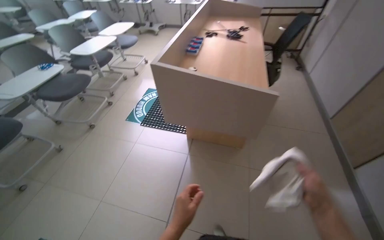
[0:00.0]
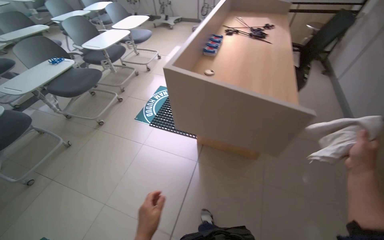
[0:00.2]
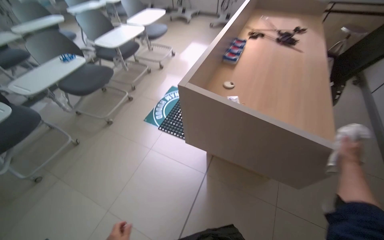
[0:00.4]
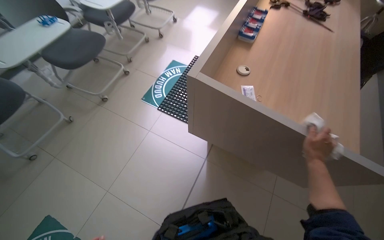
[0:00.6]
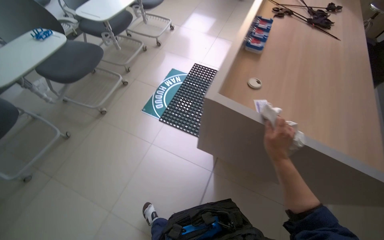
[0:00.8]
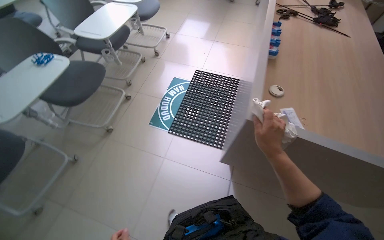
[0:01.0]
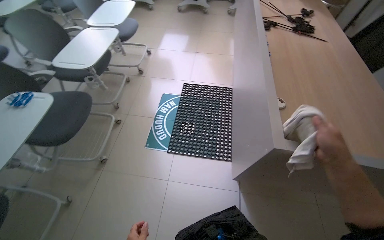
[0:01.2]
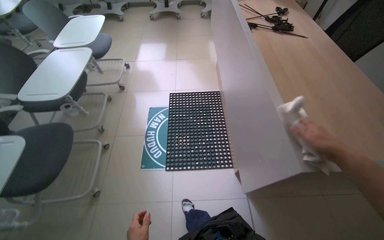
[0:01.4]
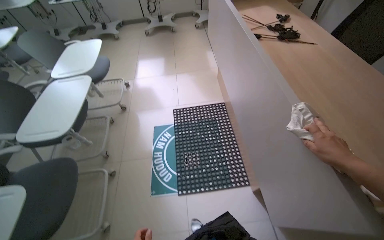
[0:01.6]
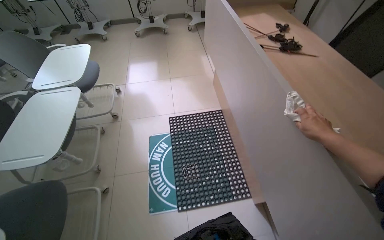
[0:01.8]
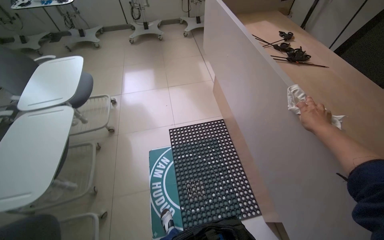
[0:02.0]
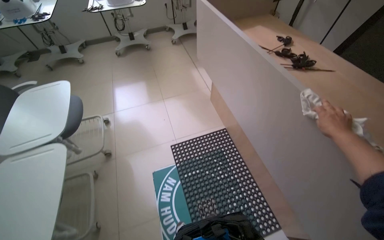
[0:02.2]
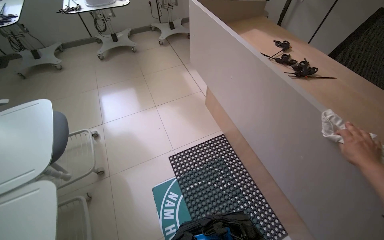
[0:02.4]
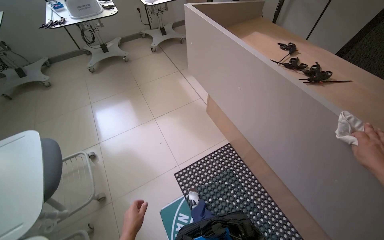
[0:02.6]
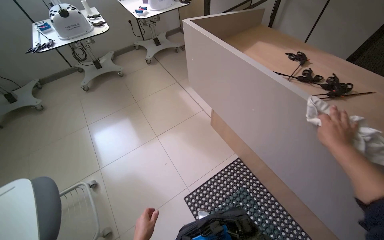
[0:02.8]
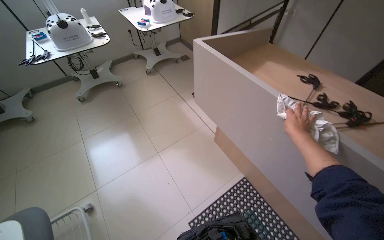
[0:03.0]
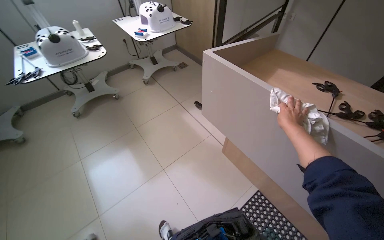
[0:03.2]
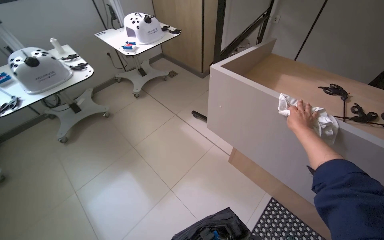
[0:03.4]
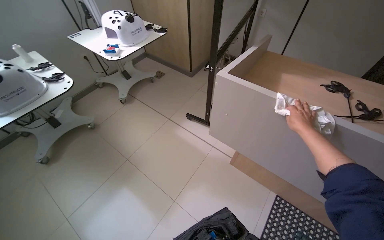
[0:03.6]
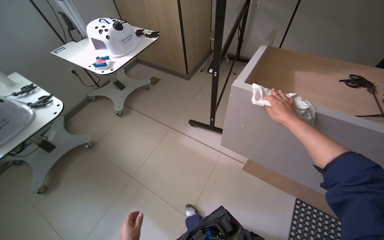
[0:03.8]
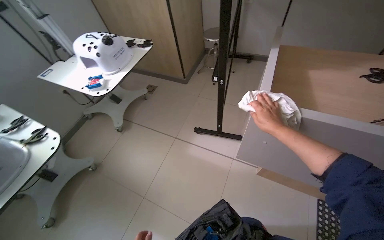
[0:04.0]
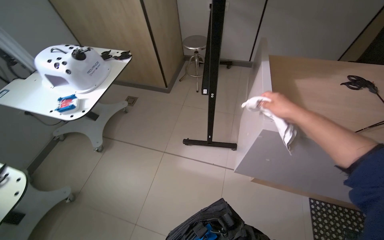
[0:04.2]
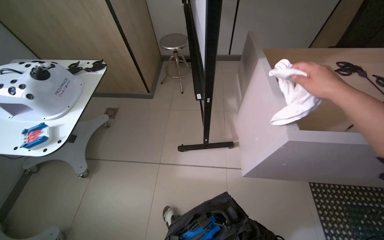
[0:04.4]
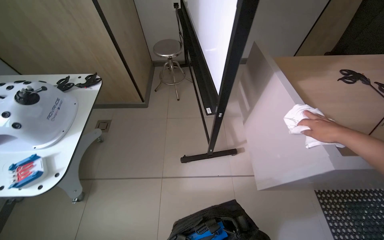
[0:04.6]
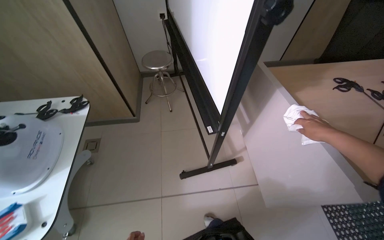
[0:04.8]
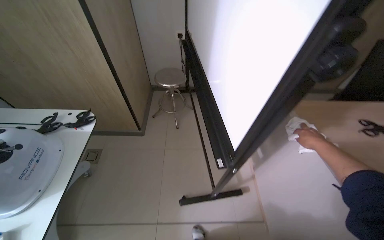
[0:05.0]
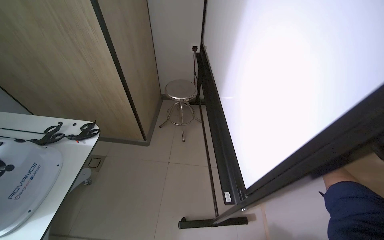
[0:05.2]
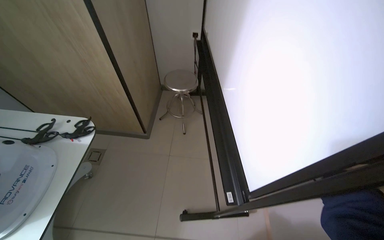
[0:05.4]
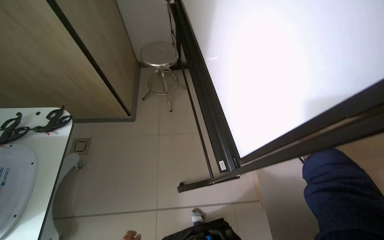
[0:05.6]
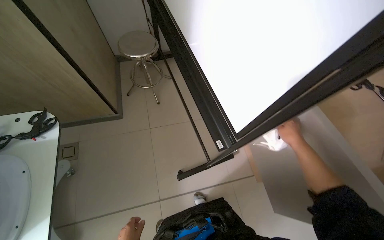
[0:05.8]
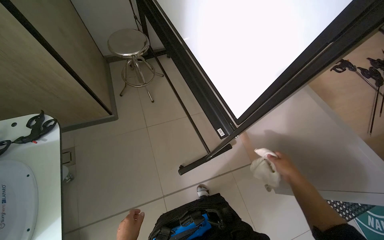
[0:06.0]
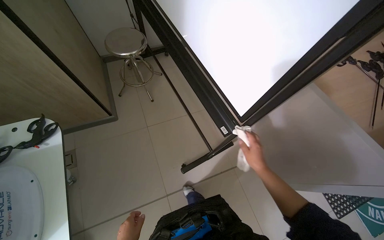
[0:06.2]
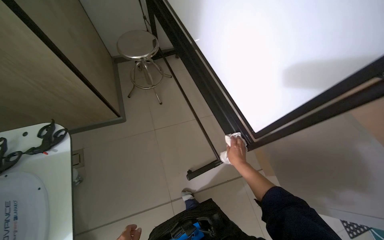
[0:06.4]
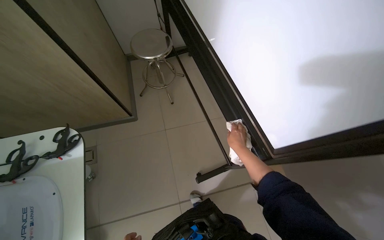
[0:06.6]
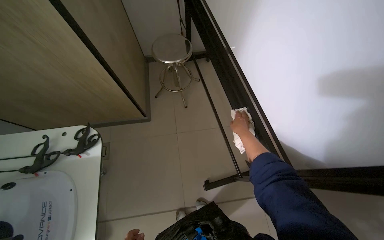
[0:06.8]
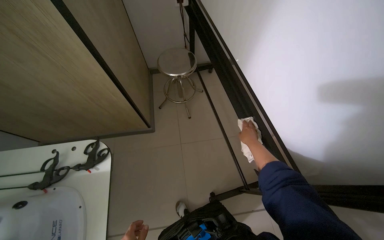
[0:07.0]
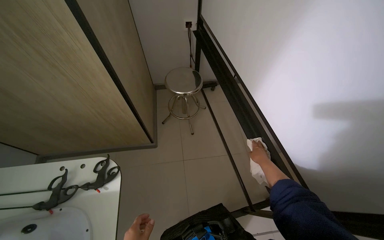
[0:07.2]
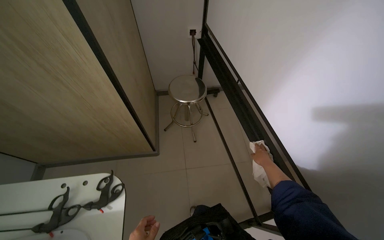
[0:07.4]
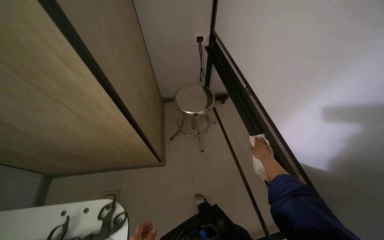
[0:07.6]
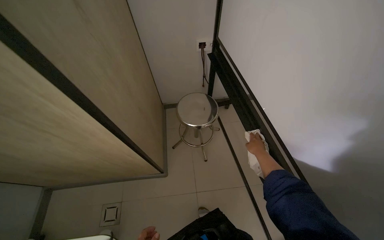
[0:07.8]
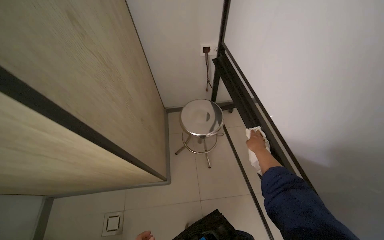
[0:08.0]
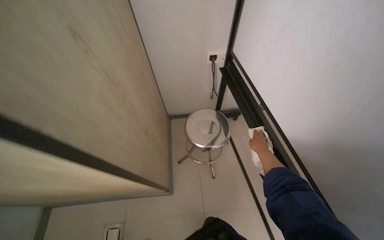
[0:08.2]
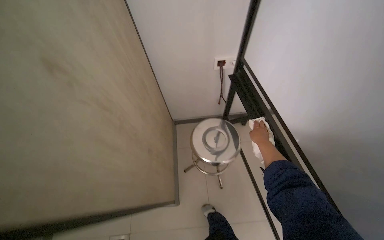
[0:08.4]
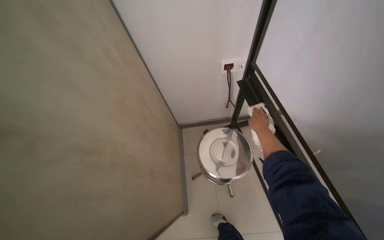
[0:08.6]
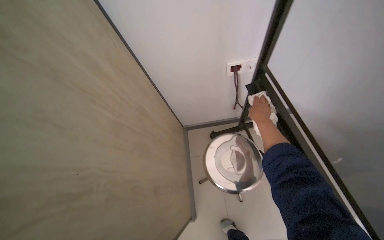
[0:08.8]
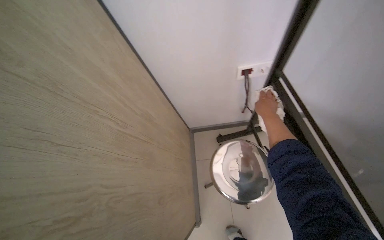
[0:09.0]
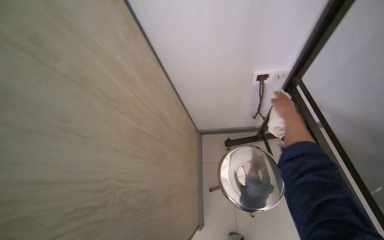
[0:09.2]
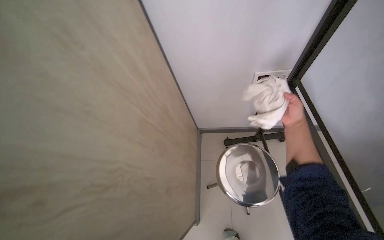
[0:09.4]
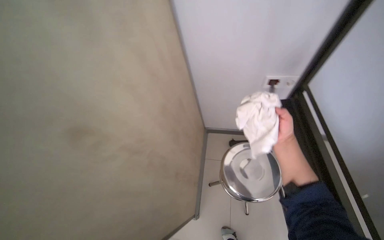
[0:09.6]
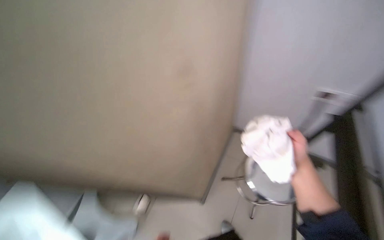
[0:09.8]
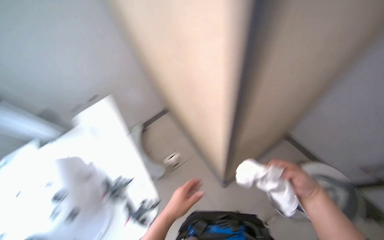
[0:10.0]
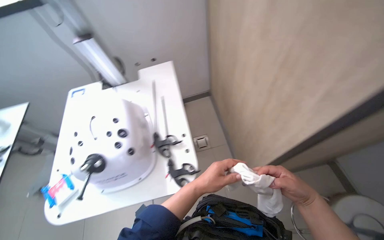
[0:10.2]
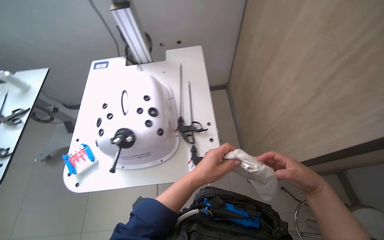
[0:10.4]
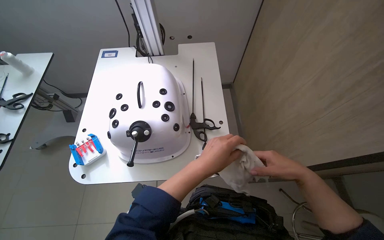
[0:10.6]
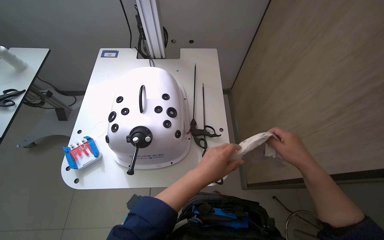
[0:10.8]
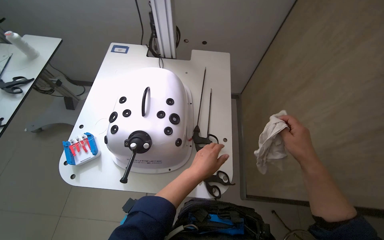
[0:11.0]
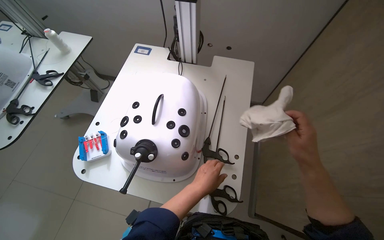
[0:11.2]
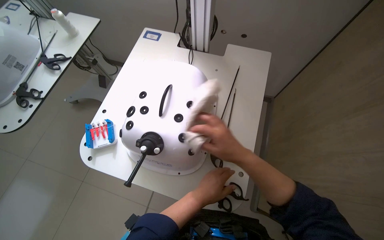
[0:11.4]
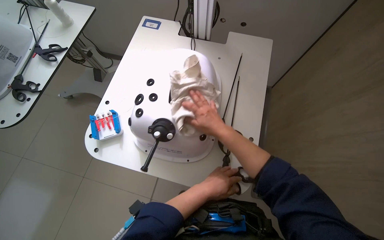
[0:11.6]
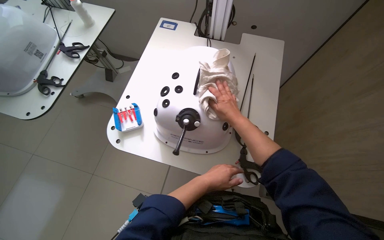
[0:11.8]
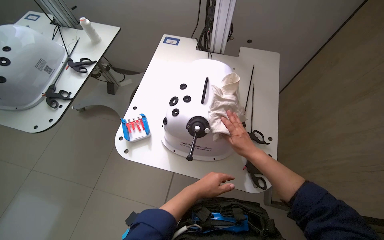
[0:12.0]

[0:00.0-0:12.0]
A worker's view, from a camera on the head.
Job: wiping surfaces.
The whole recording: Wiping various surfaces in the room. The worker wipes the side of the wooden desk, the projector screen stand, and two simulator devices.
0:00.0 to 0:01.6: The wearer moves about 1 m.
0:01.6 to 0:03.0: The camera travels about 1 m. The head turns to the right by approximately 30 degrees.
0:03.0 to 0:04.4: The camera is carried approximately 1 m. The head rotates about 50 degrees to the right.
0:04.4 to 0:06.0: The camera travels some 50 cm. The wearer's head swings approximately 25 degrees to the right.
0:06.0 to 0:07.6: The right hand goes approximately 30 cm farther from the camera.
0:07.6 to 0:09.0: The wearer moves roughly 60 cm.
0:09.0 to 0:10.4: The camera travels some 50 cm. The head rotates roughly 75 degrees to the left.
0:10.4 to 0:12.0: The right hand moves to the left, up the picture and farther from the camera, approximately 35 cm.

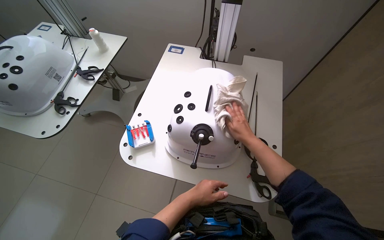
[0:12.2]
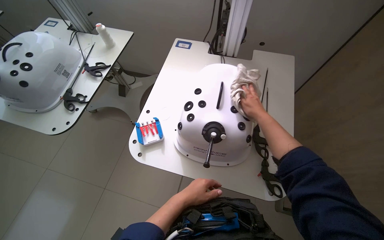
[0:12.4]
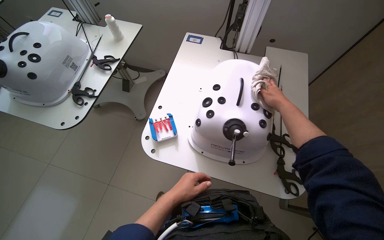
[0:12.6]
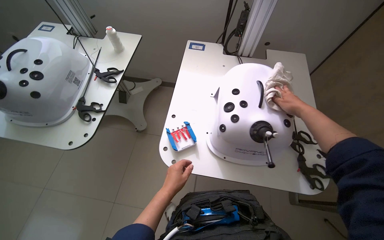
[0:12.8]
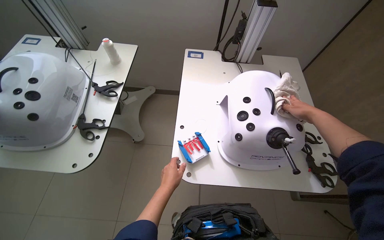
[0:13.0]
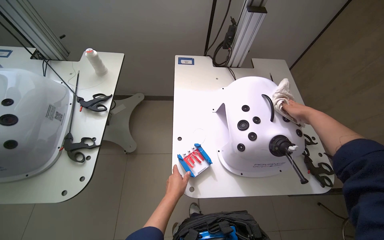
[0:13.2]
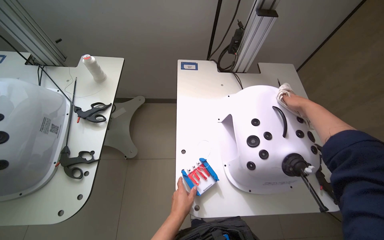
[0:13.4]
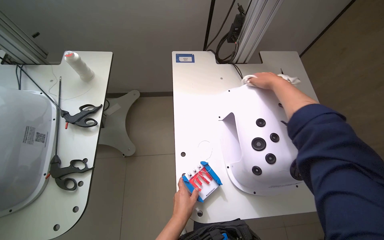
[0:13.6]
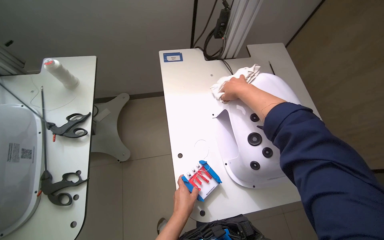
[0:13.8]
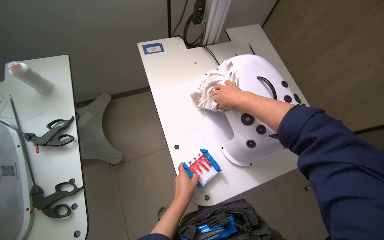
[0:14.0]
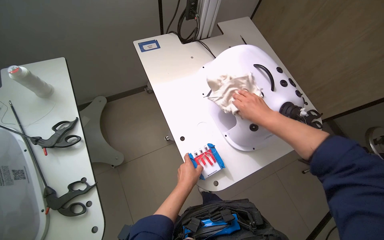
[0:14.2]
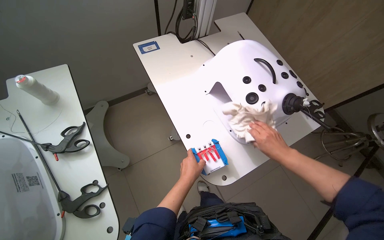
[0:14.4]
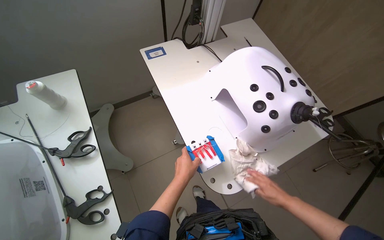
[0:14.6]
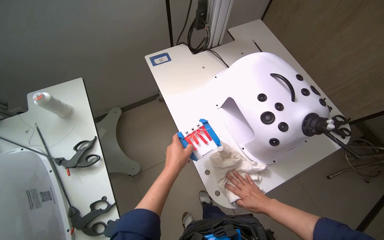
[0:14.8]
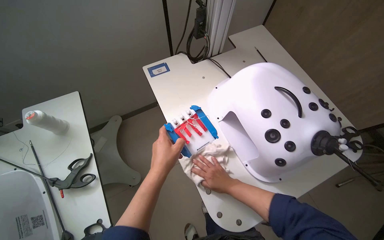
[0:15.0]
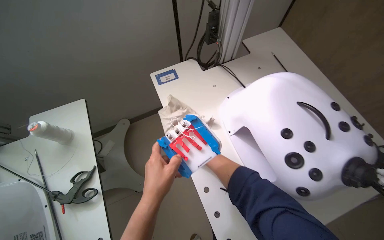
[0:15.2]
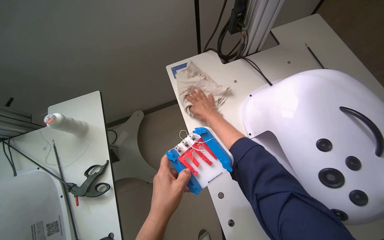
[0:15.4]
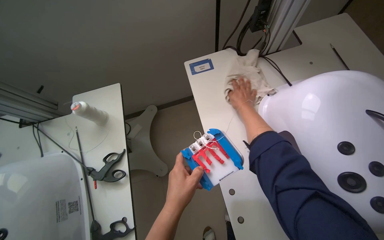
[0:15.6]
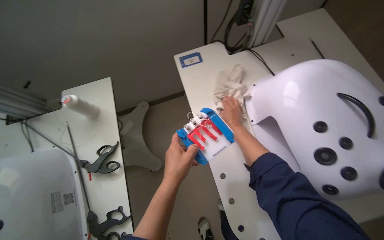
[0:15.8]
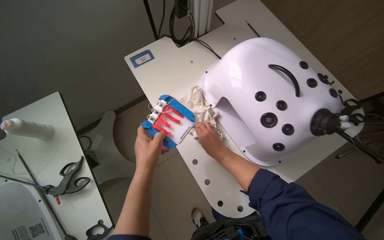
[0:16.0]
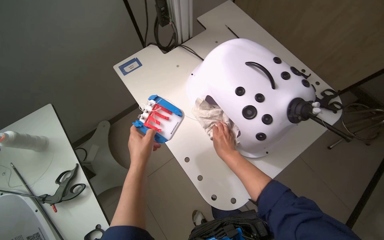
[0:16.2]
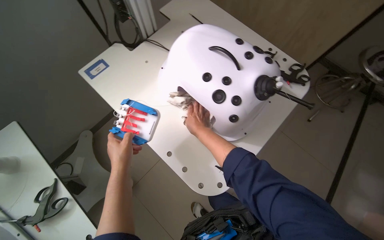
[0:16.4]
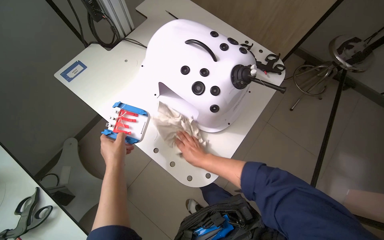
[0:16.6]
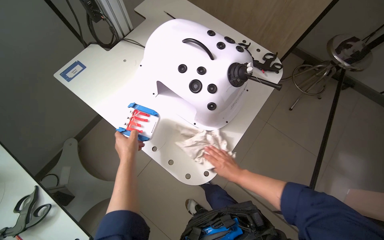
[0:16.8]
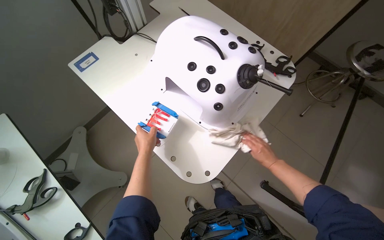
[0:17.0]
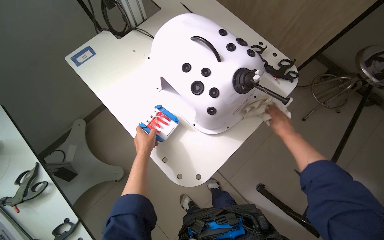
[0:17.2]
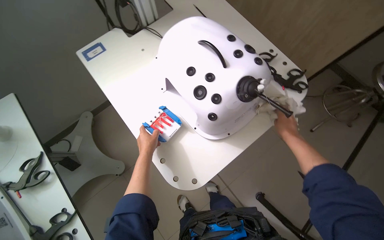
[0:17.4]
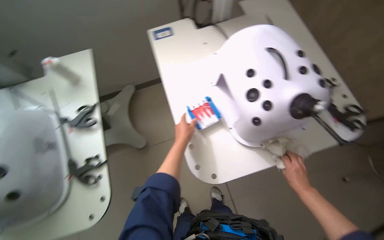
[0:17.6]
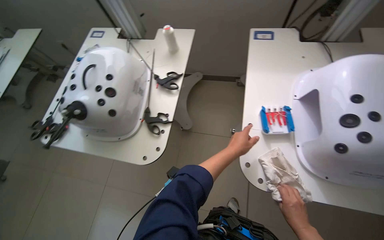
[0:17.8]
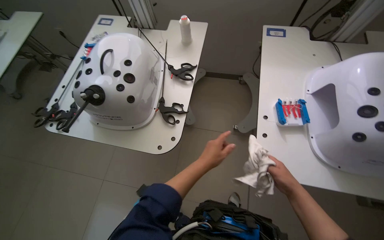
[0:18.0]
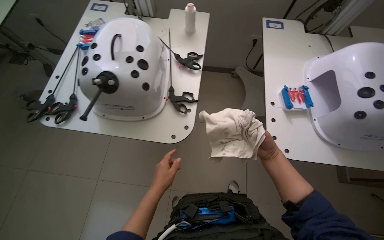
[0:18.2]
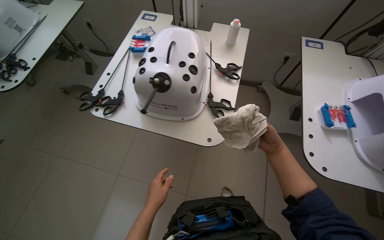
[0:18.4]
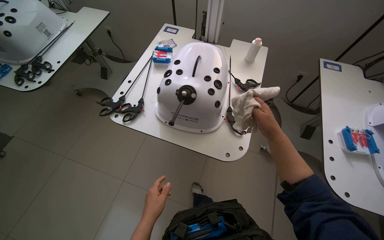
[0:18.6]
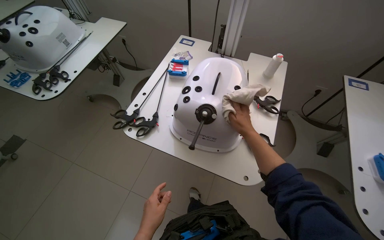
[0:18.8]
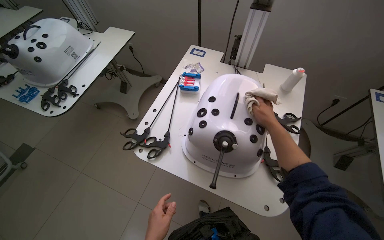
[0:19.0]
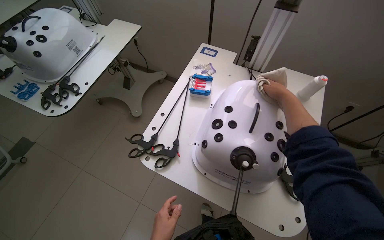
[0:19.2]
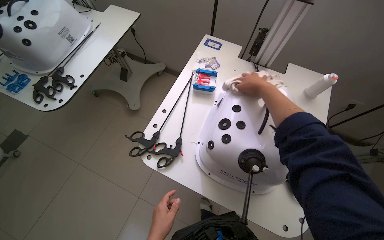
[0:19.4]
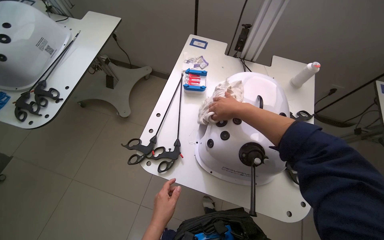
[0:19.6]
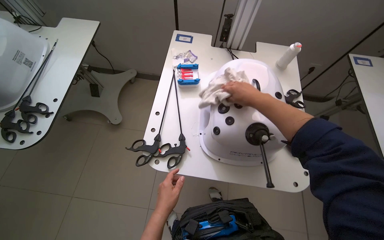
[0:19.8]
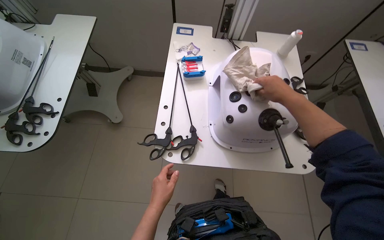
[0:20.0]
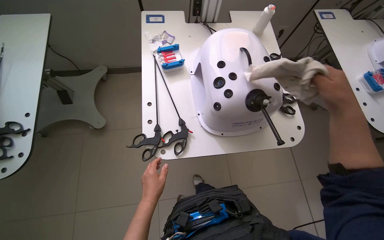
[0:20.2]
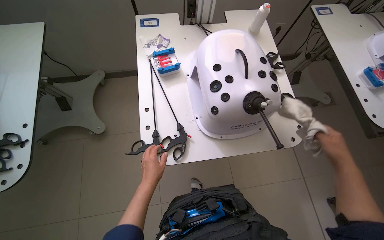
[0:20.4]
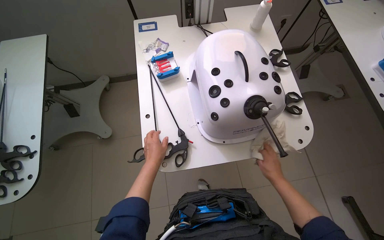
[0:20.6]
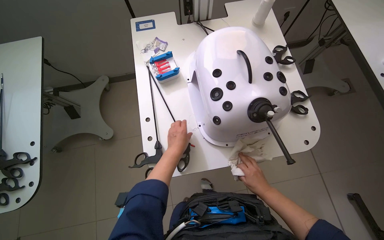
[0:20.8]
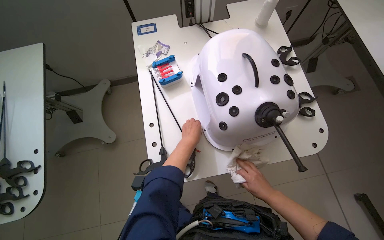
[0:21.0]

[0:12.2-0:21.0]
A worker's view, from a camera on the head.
Job: wiping surfaces.
The whole recording: Wiping various surfaces in the room. The worker wipes the side of the wooden desk, the projector screen stand, and two simulator devices.
0:12.2 to 0:13.6: The head turns to the right by approximately 20 degrees. The right hand goes roughly 25 cm up the picture.
0:13.6 to 0:15.2: The left hand shifts approximately 30 cm to the left and up the picture. The right hand moves down the picture, farther from the camera and to the left, approximately 40 cm.
0:15.2 to 0:16.6: The wearer's head swings roughly 30 degrees to the right.
0:16.6 to 0:18.0: The head rotates some 65 degrees to the left.
0:18.0 to 0:19.6: The wearer moves roughly 60 cm.
0:19.6 to 0:21.0: The scene rotates counterclockwise by roughly 30 degrees.
